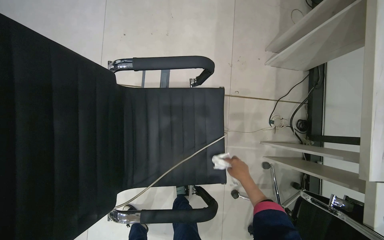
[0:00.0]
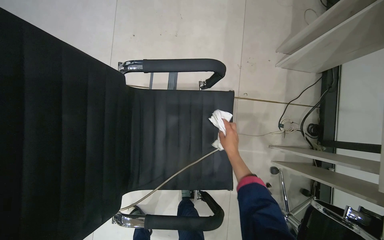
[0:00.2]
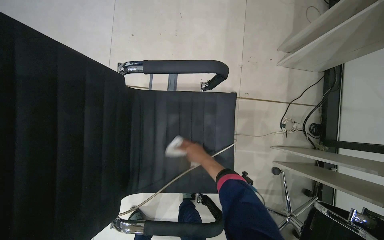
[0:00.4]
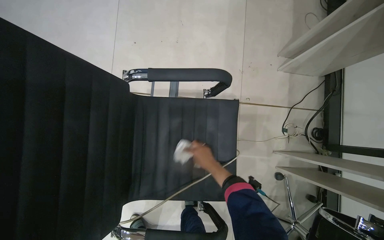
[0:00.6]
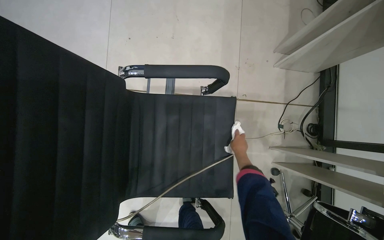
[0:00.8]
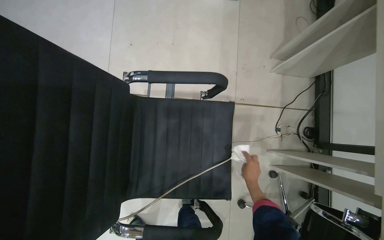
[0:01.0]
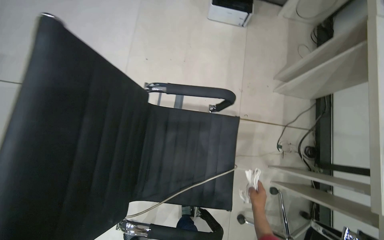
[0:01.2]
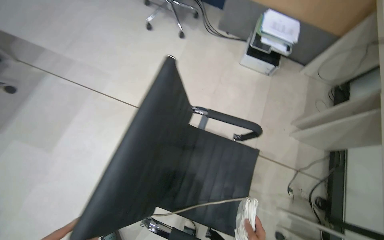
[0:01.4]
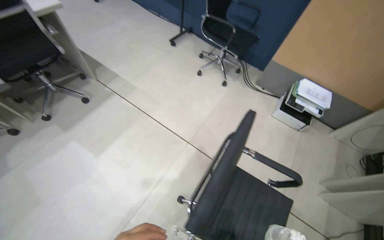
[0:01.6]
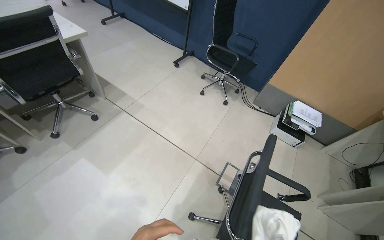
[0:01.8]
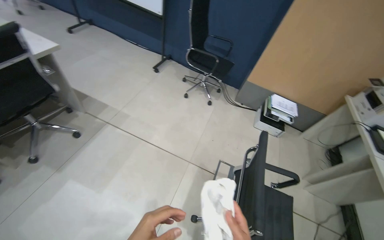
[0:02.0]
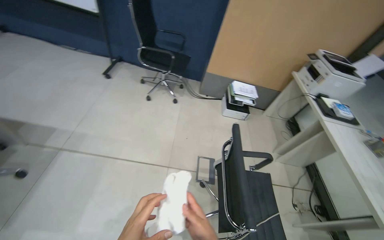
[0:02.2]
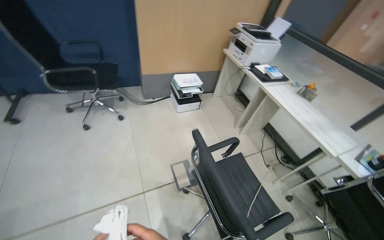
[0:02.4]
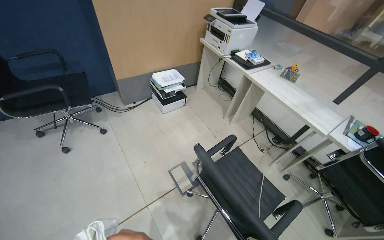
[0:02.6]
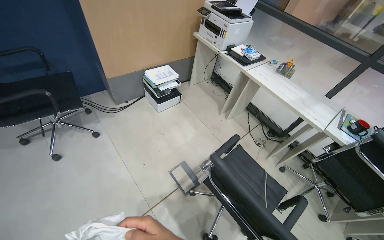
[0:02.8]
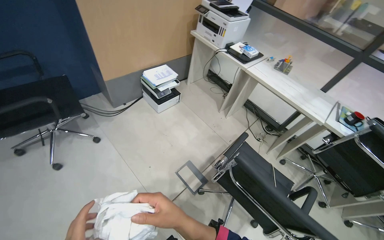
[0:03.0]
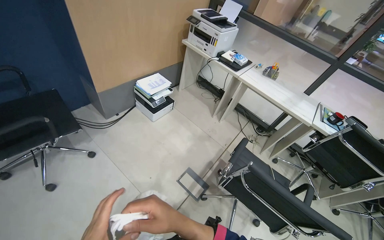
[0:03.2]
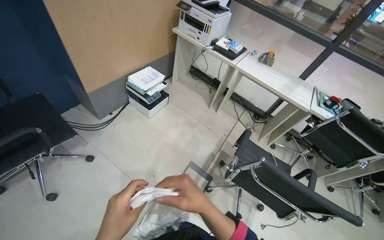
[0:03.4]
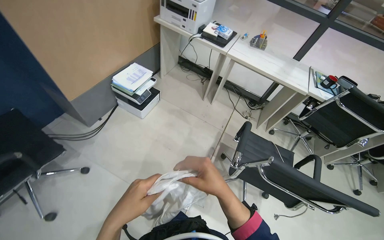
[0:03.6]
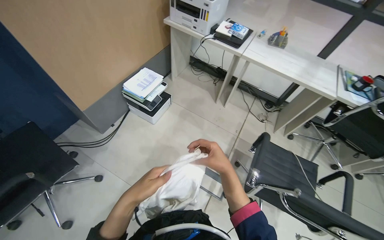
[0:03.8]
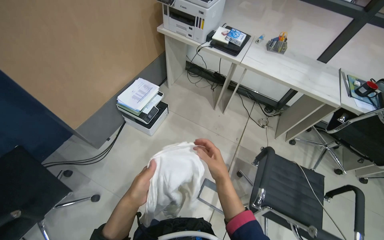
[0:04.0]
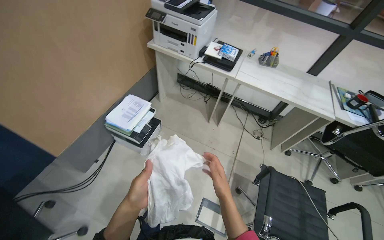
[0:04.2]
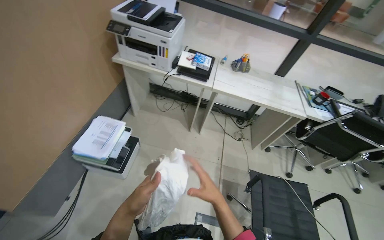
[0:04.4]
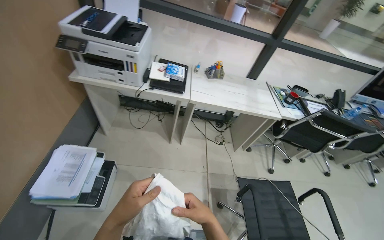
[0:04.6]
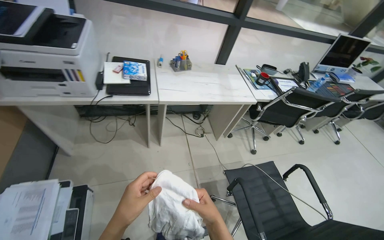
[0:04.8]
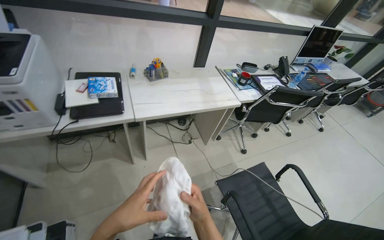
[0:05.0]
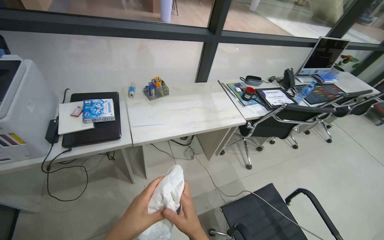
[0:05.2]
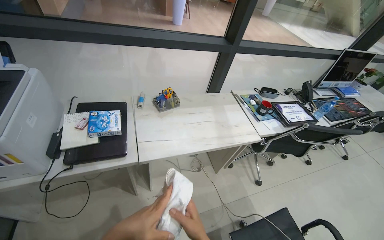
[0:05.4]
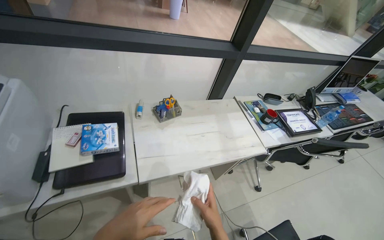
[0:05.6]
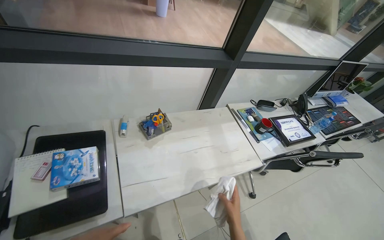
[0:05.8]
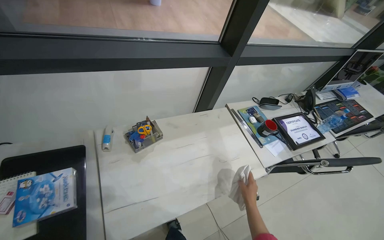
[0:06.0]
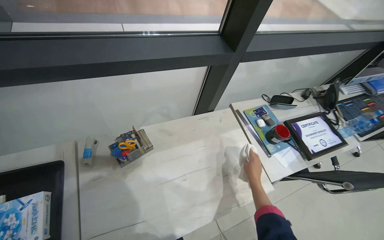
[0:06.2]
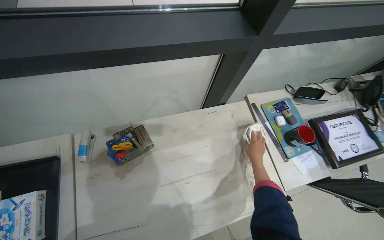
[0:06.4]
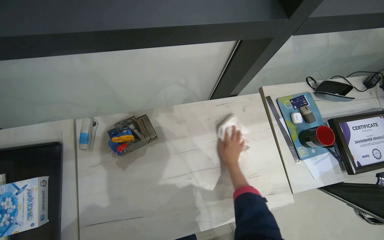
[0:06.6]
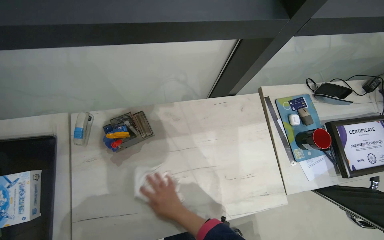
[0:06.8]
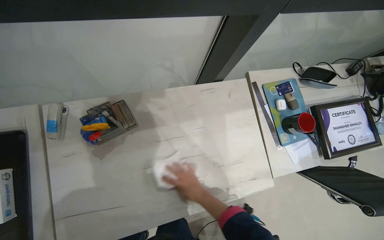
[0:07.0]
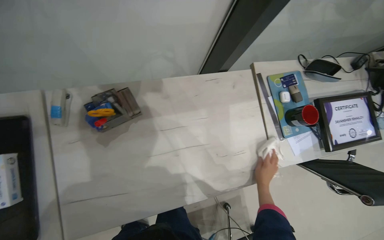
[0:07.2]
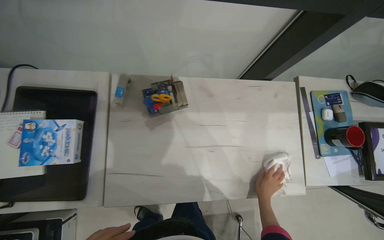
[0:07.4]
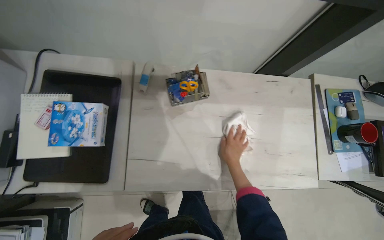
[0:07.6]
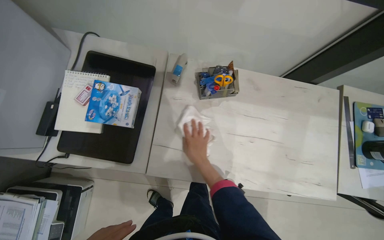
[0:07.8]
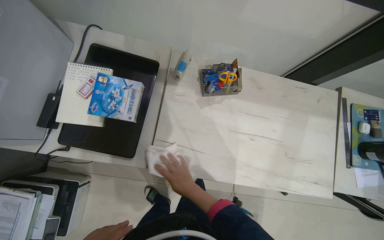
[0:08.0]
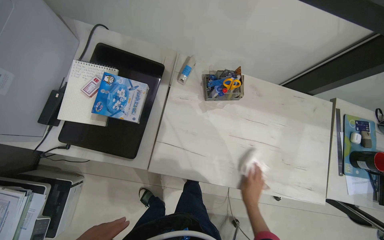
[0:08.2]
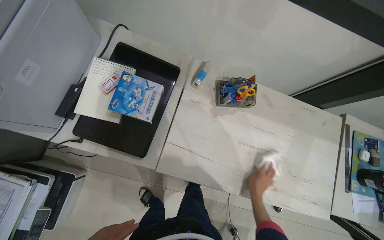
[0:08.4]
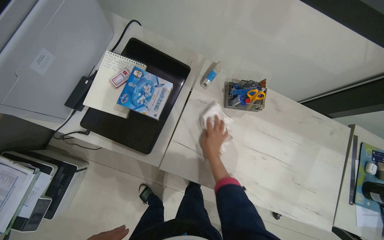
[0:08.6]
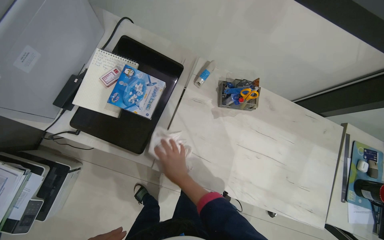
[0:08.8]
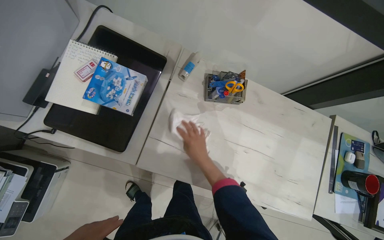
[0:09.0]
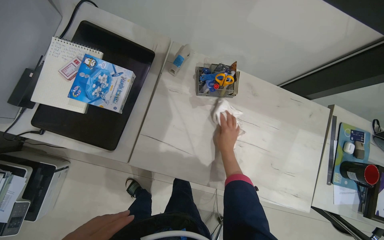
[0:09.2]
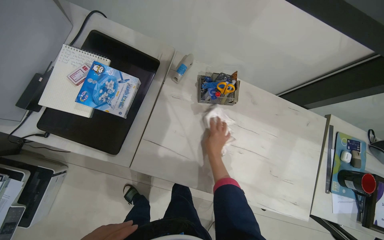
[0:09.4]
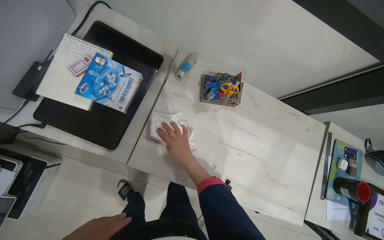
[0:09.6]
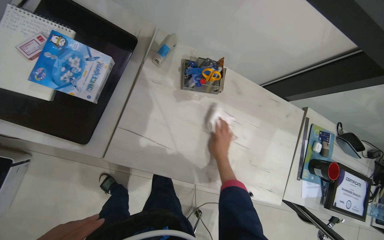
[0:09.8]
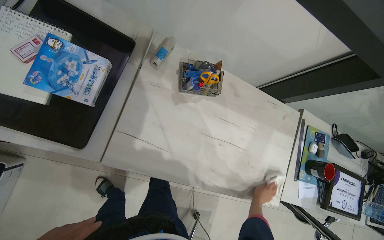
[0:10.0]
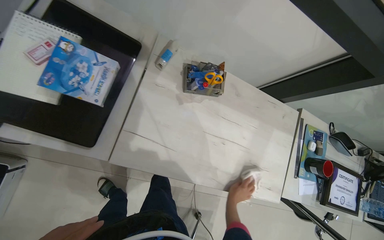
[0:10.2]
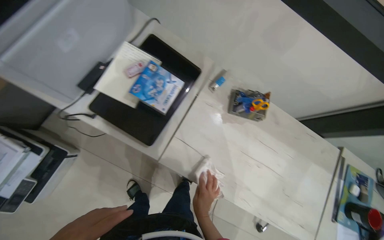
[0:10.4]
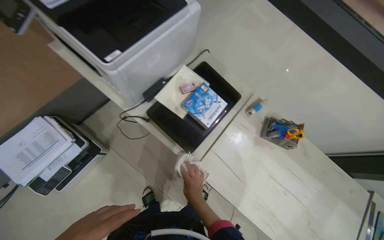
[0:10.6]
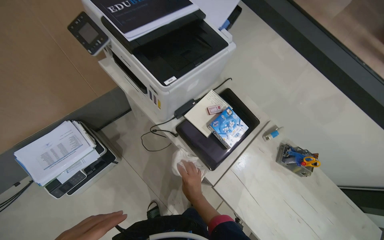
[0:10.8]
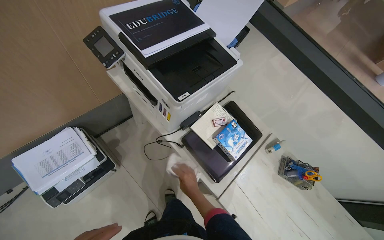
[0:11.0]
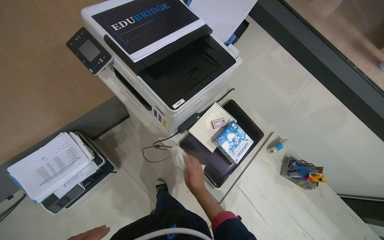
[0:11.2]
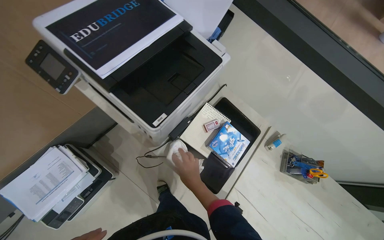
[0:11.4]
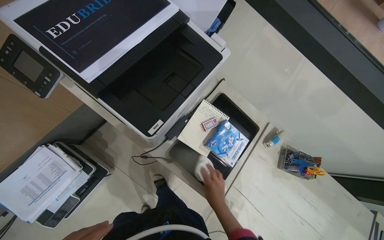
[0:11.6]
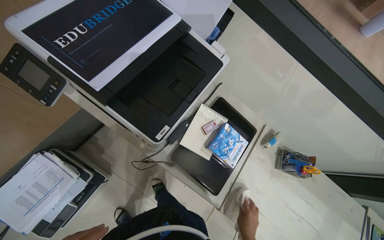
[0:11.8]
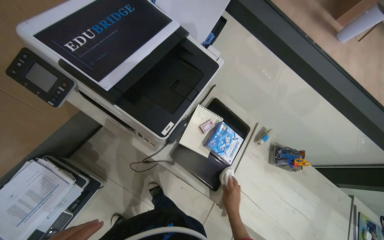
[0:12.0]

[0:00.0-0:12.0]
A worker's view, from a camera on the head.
Job: organizing items.
The whole recording: Moving office chairs. The worker wipes office furniture surface and moves several office chairs away from the desks.
0.0 to 1.6 s: The wearer moves approximately 50 cm. The camera pitches upward, by approximately 30 degrees. The scene rotates clockwise by roughly 30 degrees.
1.6 to 3.0 s: The camera travels approximately 50 cm. The wearer looks some 75 degrees further to the right.
3.0 to 4.4 s: The camera is carried roughly 70 cm. The wearer's head swings about 35 degrees to the right.
4.4 to 6.0 s: The camera is carried roughly 1 m. The wearer looks some 35 degrees further to the right.
6.0 to 7.6 s: The wearer's head swings some 25 degrees to the left. The view tilts approximately 25 degrees downward.
7.6 to 9.0 s: The right hand goes left and right, about 25 cm each way, reversing 2 times.
9.0 to 10.4 s: The right hand is displaced down the picture by roughly 20 cm.
10.4 to 12.0 s: The right hand swings up and down the picture, about 25 cm each way, with 2 reversals.

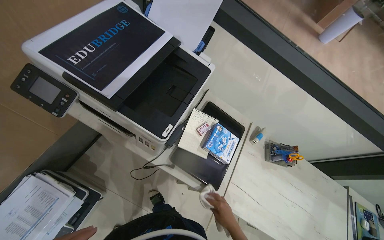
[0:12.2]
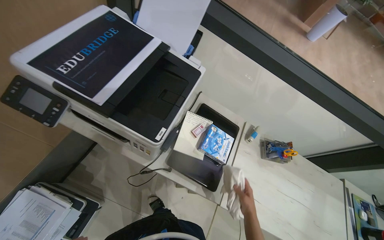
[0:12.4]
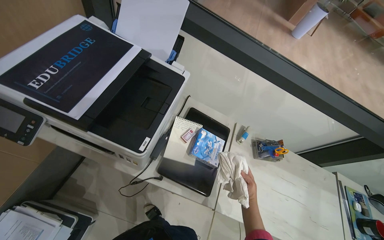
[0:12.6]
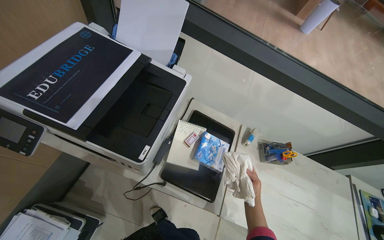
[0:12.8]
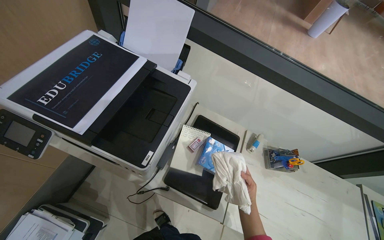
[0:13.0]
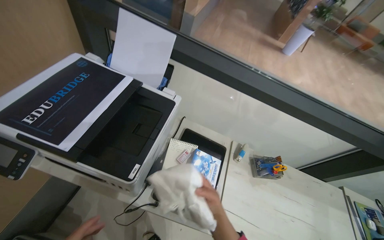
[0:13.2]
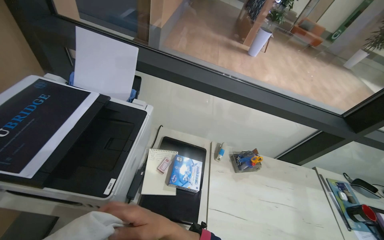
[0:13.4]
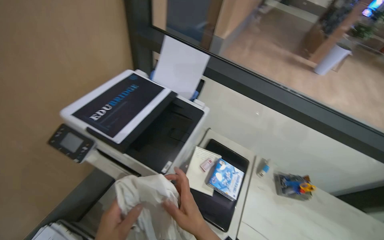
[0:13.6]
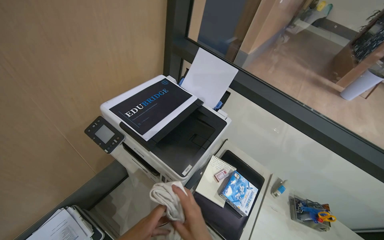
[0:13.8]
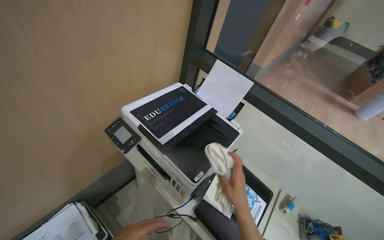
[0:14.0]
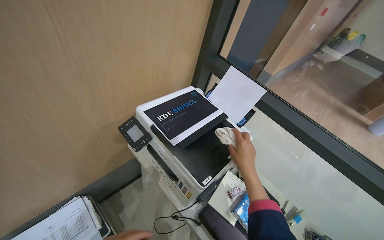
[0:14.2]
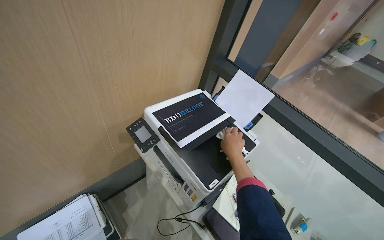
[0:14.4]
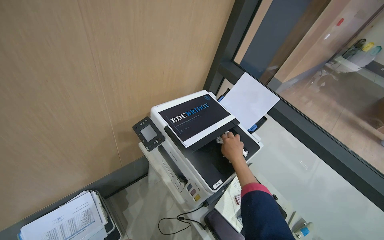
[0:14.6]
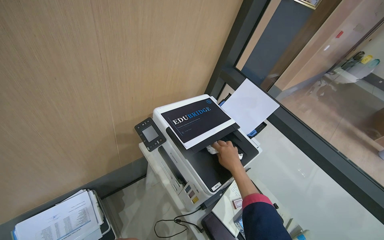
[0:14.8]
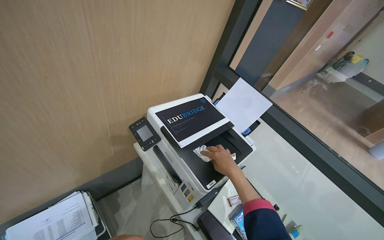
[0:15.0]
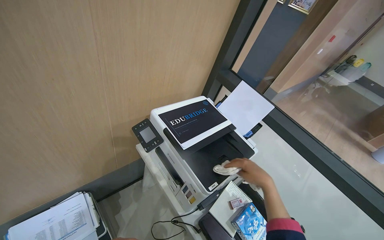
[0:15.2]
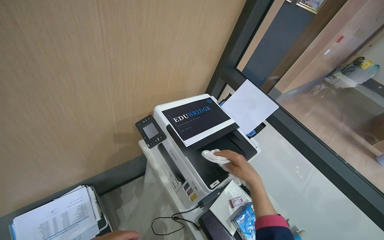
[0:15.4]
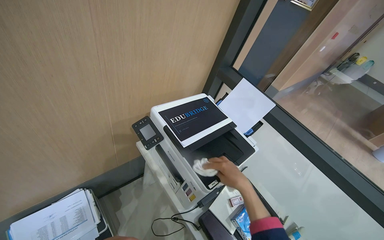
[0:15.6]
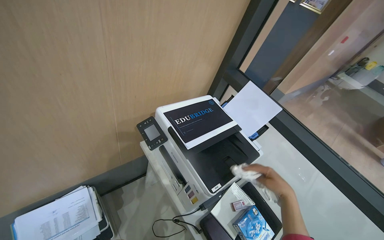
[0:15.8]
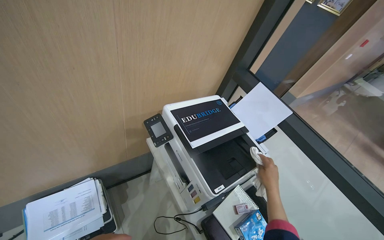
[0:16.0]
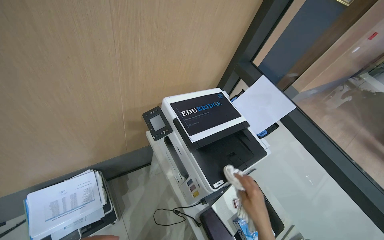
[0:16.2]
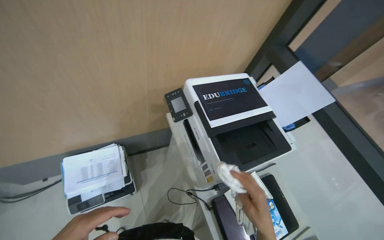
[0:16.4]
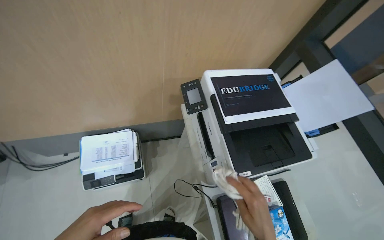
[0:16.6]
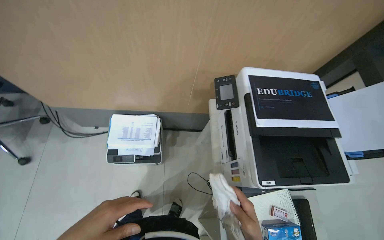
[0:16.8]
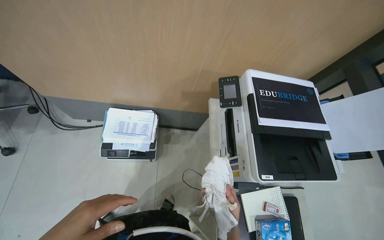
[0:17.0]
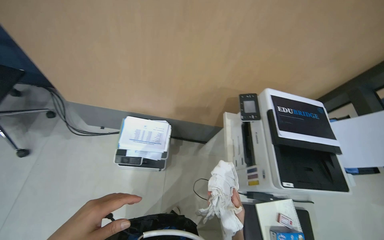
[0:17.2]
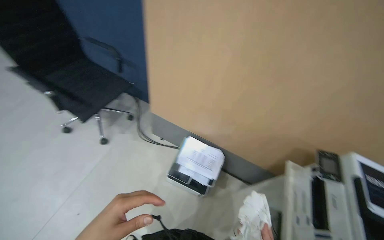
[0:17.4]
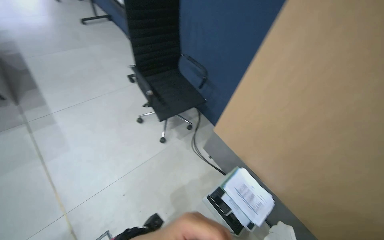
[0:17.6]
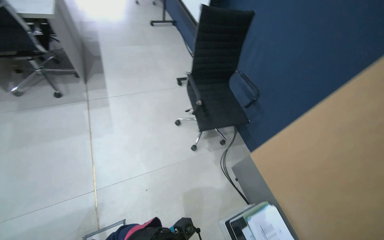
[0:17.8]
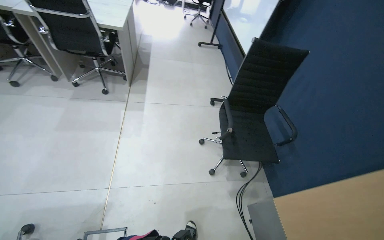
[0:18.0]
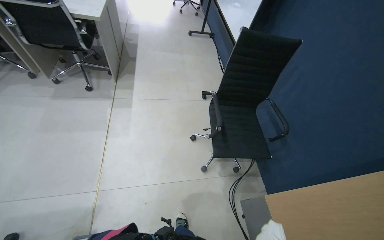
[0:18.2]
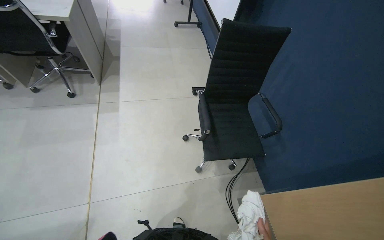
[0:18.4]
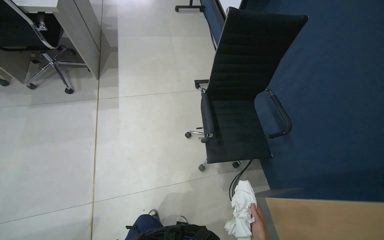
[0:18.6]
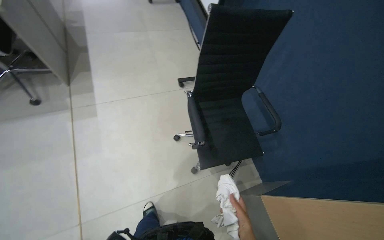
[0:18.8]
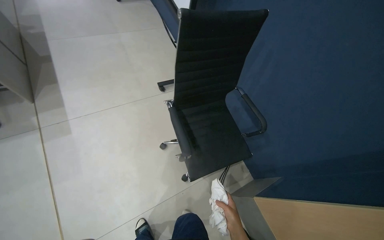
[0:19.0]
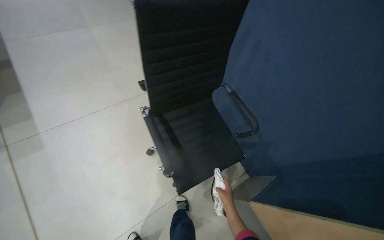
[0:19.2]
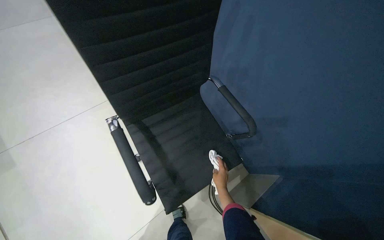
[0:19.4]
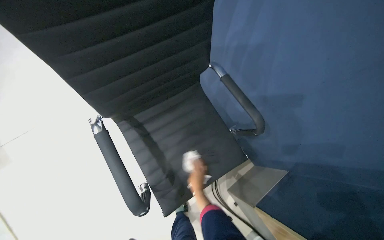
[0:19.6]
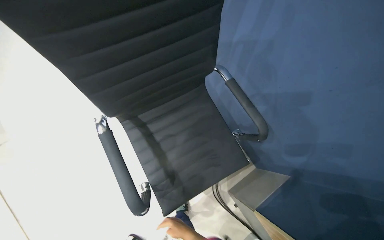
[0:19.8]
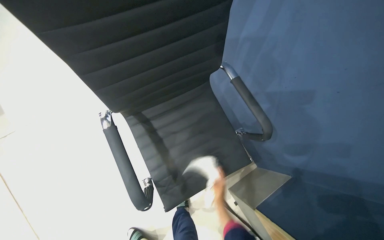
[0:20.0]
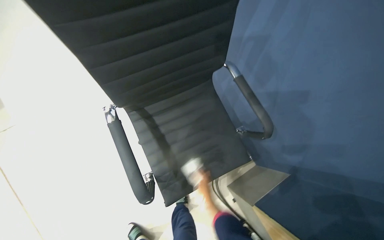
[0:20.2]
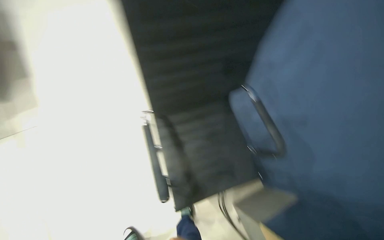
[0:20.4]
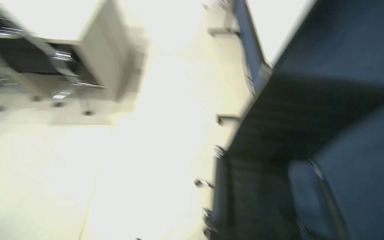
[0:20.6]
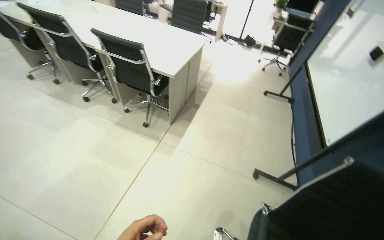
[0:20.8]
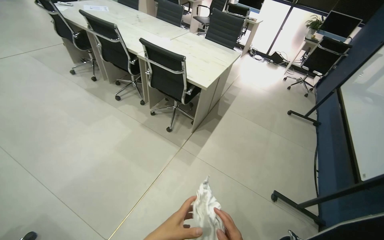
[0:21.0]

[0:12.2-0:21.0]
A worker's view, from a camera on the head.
Job: organizing items.
The whole recording: Moving office chairs. The worker wipes office furniture surface and moves several office chairs away from the desks.
12.2 to 13.6 s: The view tips upward by roughly 15 degrees. The right hand moves up the picture, nearer to the camera and to the left, some 30 cm.
15.2 to 16.6 s: The wearer looks some 25 degrees further to the left. The right hand shifts roughly 10 cm down the picture.
16.6 to 18.0 s: The camera is carried some 80 cm. The wearer's head swings some 95 degrees to the left. The wearer looks some 30 degrees further upward.
18.0 to 19.6 s: The camera is carried approximately 90 cm. The head rotates approximately 30 degrees to the right. The wearer looks about 30 degrees further downward.
19.6 to 21.0 s: The head travels some 70 cm. The wearer looks roughly 70 degrees further to the left. The camera pitches upward, by about 35 degrees.
